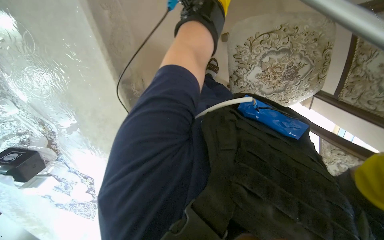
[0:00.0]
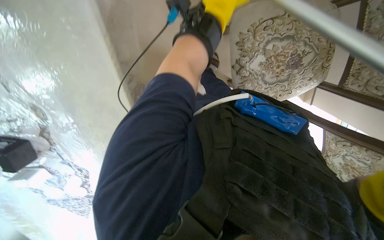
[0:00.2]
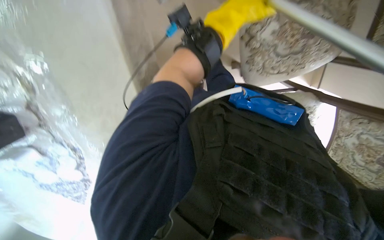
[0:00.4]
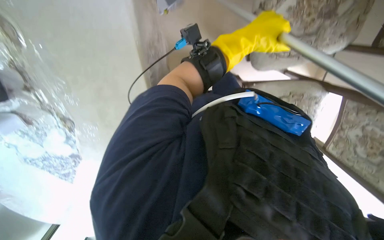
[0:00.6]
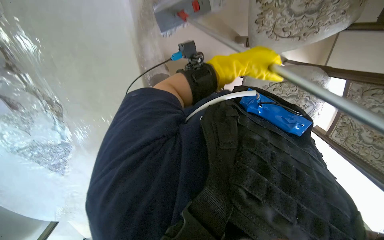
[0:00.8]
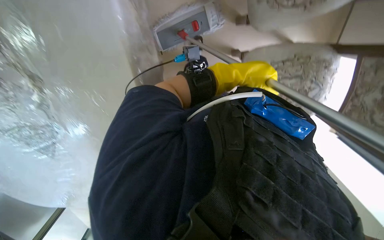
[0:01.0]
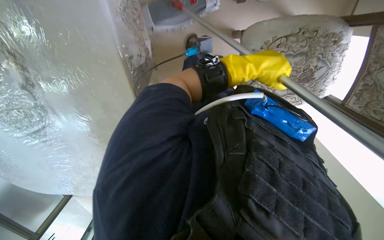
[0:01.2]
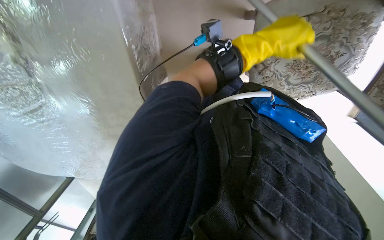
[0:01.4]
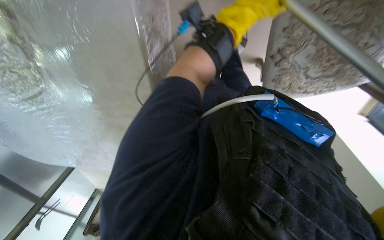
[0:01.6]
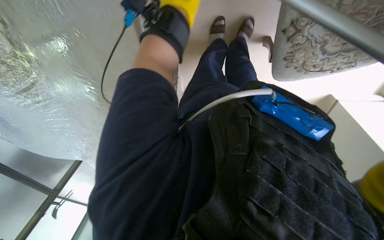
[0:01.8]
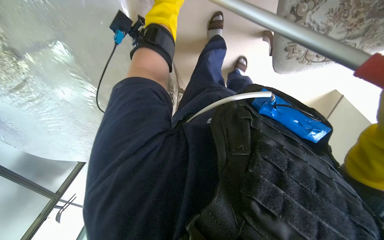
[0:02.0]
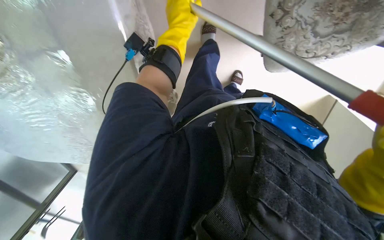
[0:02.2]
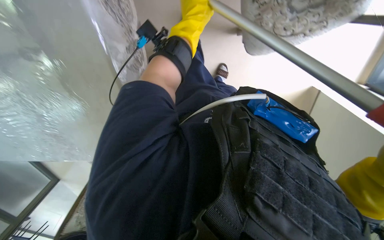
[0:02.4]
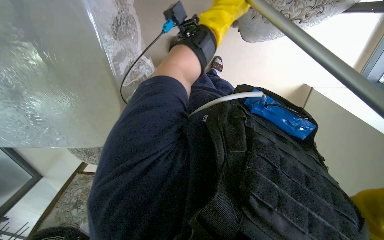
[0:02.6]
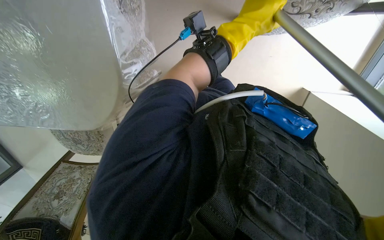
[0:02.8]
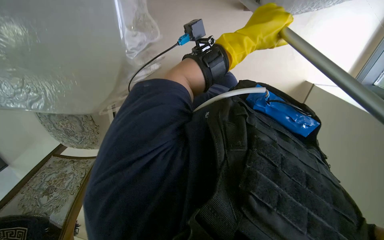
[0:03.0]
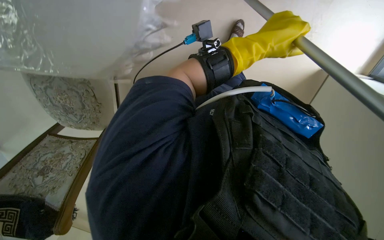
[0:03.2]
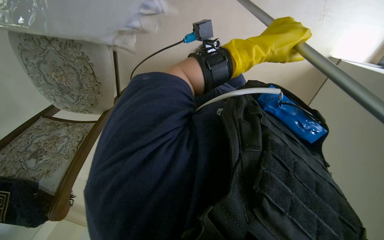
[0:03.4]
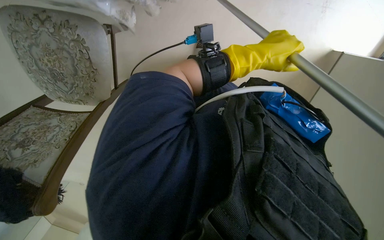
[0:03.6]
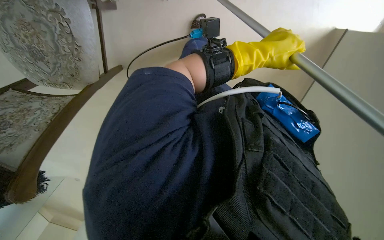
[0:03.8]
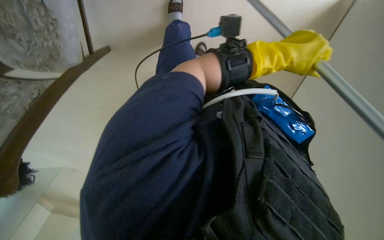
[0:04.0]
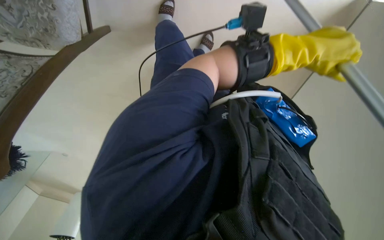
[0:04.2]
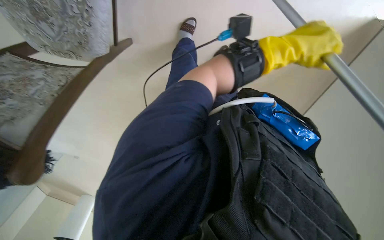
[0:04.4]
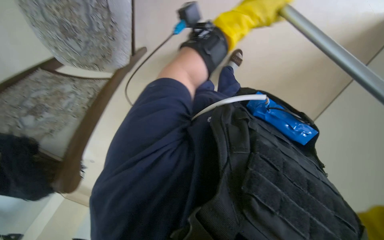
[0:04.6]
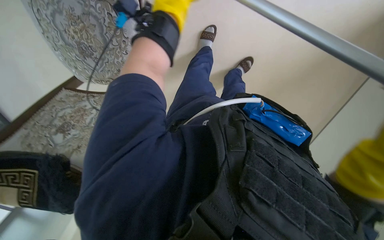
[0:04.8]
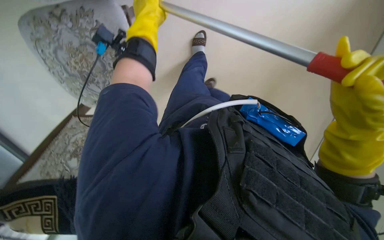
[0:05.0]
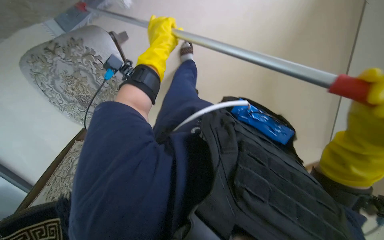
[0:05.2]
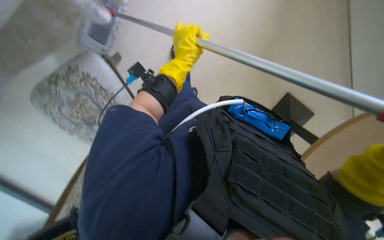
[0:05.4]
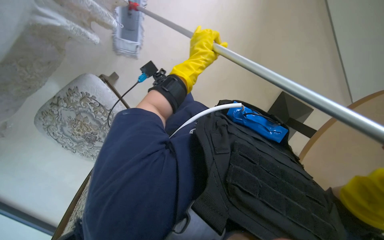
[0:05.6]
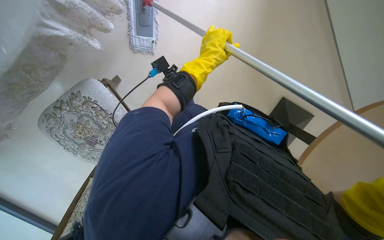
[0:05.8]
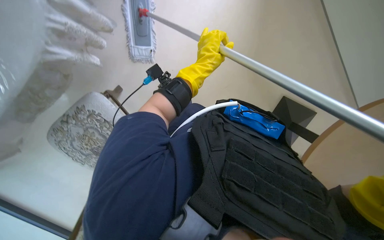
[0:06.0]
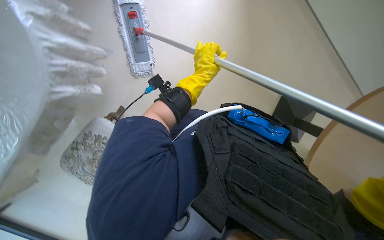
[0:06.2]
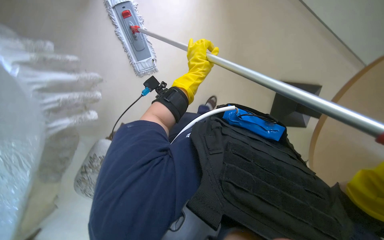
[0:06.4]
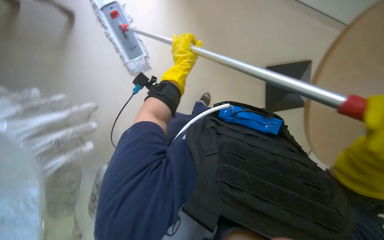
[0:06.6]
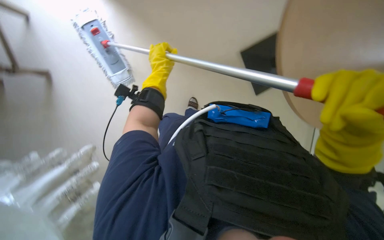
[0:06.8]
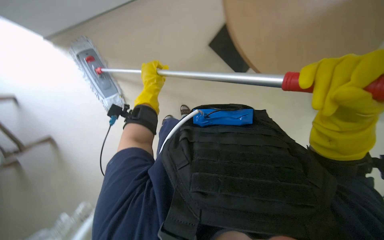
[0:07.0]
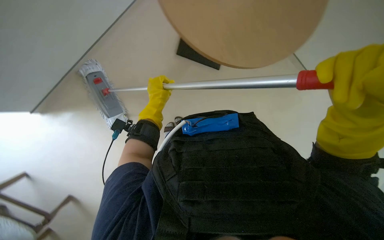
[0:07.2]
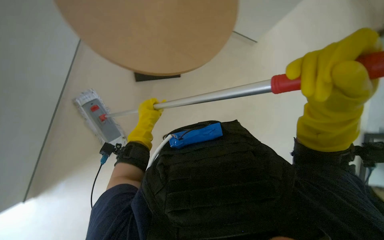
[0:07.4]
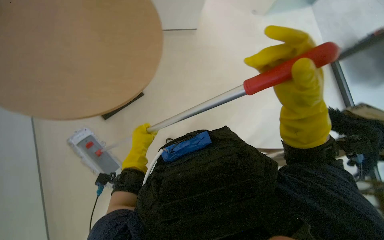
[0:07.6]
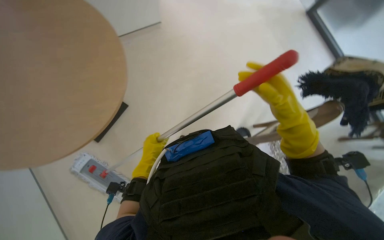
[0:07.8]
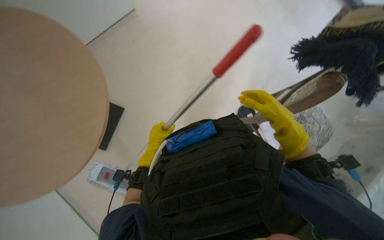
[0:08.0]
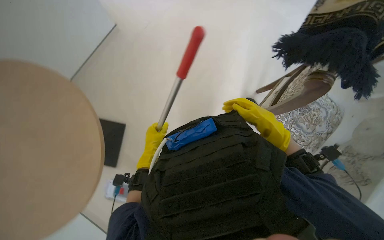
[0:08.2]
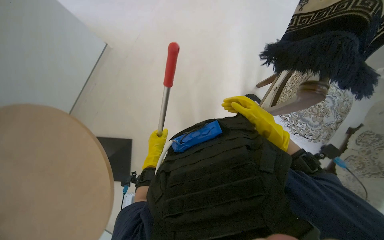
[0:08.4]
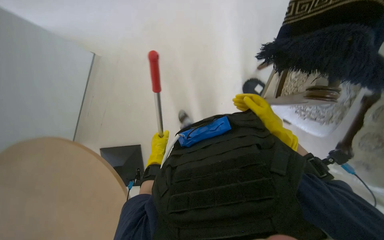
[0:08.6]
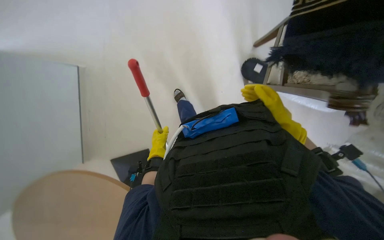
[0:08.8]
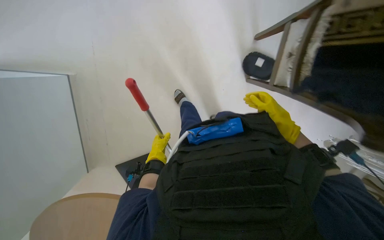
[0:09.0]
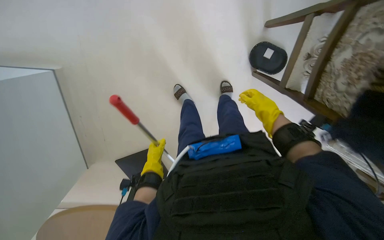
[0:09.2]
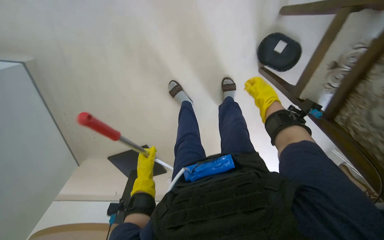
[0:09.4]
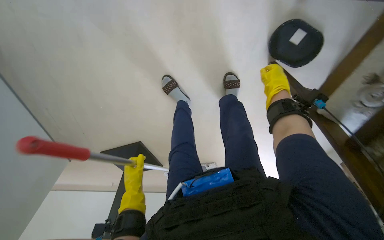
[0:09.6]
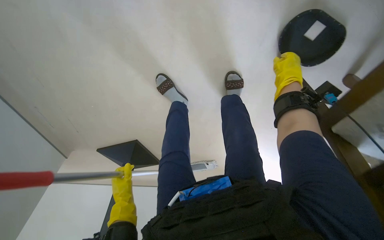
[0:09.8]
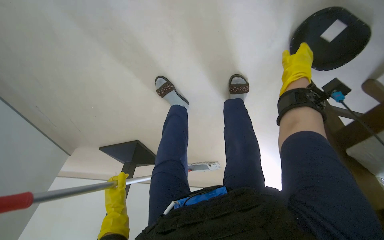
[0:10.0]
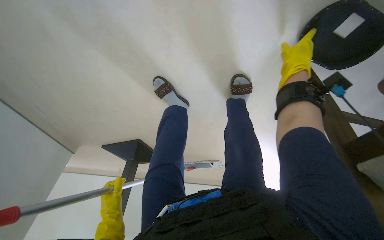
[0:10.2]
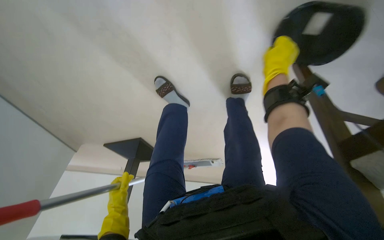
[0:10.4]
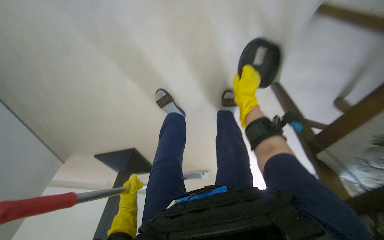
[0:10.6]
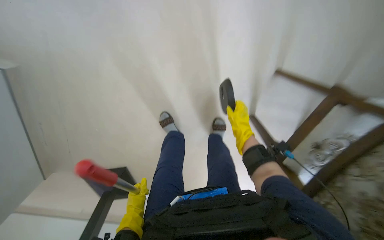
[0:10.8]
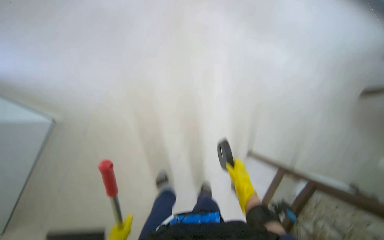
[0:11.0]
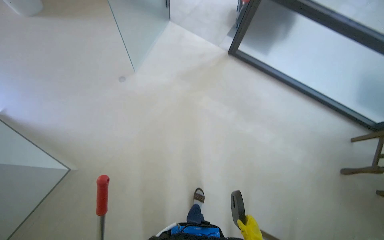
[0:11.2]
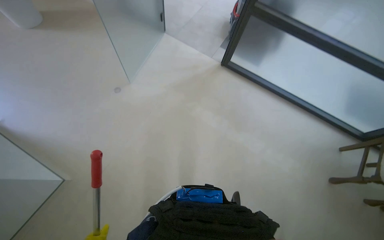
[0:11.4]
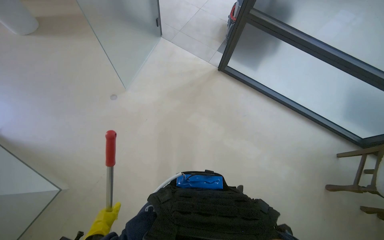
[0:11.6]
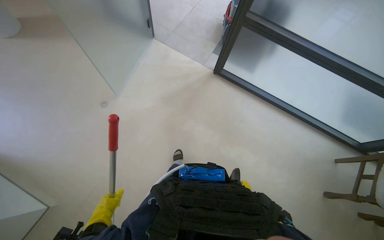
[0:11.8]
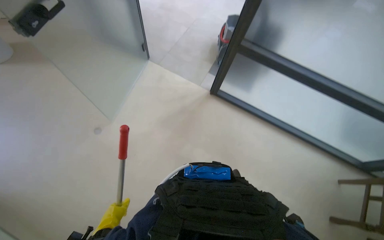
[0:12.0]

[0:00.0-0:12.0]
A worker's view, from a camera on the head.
Job: mopping floor.
The whole recording: Mopping the floor. The worker mops the floor with a mop, periodically dipping it into a bucket on a cleaning cart.
0:03.0 to 0:04.4: The camera pitches downward, by about 15 degrees.
0:04.4 to 0:06.0: The camera is aimed approximately 15 degrees further to the left. The view tilts roughly 10 degrees upward. The scene rotates counterclockwise by some 45 degrees.
0:06.0 to 0:07.6: The view tips upward by roughly 25 degrees. The scene rotates counterclockwise by about 45 degrees.
0:07.6 to 0:09.0: The camera pitches downward, by some 15 degrees. The scene rotates counterclockwise by approximately 40 degrees. The right hand travels farther from the camera and to the right by about 30 cm.
0:09.0 to 0:10.4: The wearer moves about 60 cm. The view tips downward by about 25 degrees.
0:10.4 to 0:12.0: The camera is carried about 80 cm. The view pans to the right by approximately 25 degrees. The wearer looks roughly 75 degrees further upward.

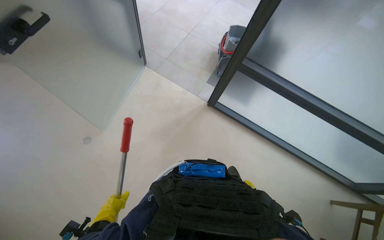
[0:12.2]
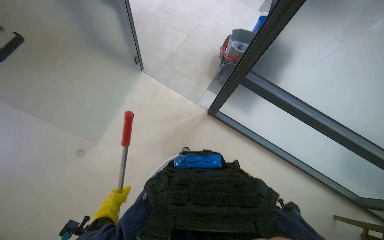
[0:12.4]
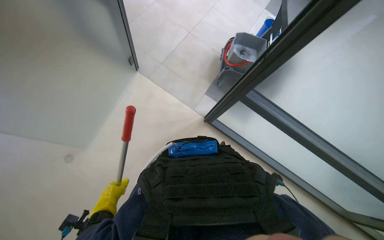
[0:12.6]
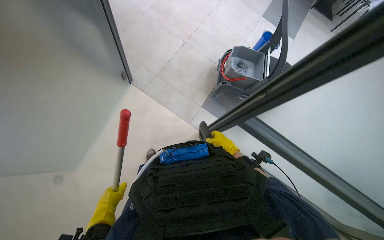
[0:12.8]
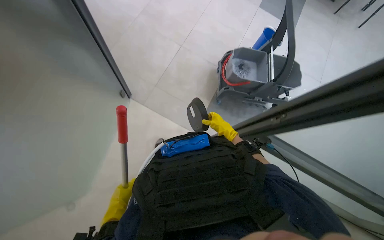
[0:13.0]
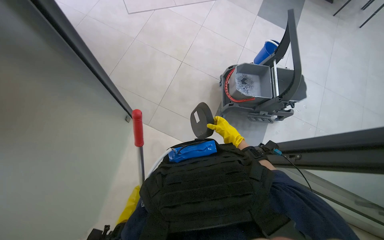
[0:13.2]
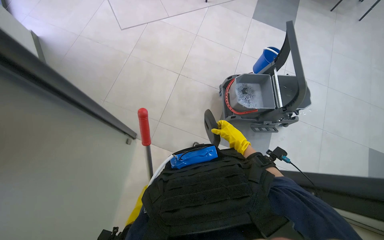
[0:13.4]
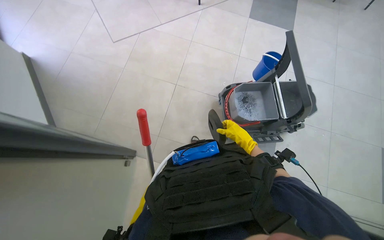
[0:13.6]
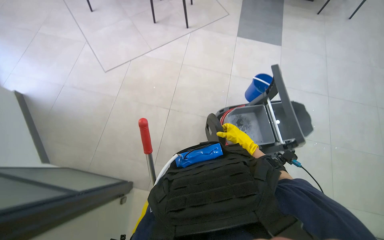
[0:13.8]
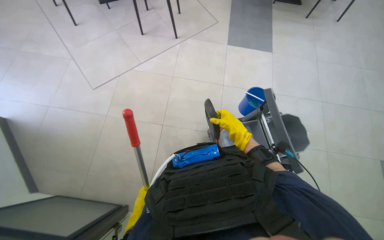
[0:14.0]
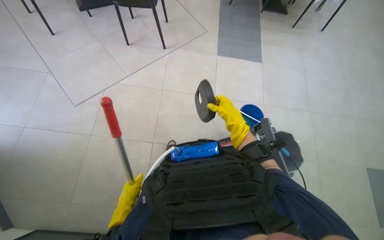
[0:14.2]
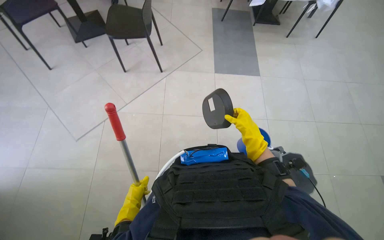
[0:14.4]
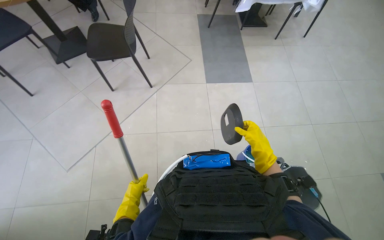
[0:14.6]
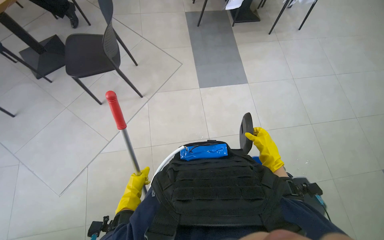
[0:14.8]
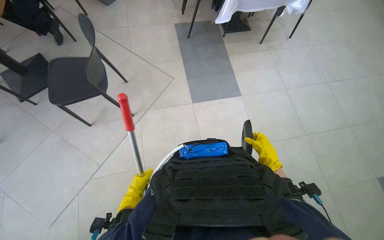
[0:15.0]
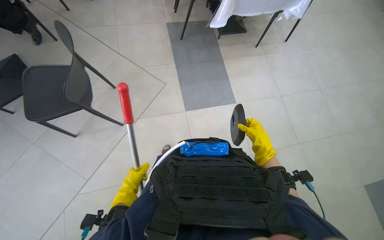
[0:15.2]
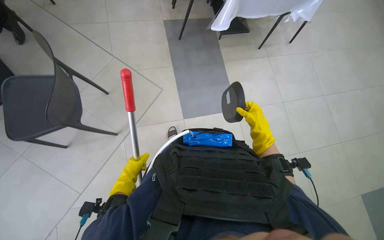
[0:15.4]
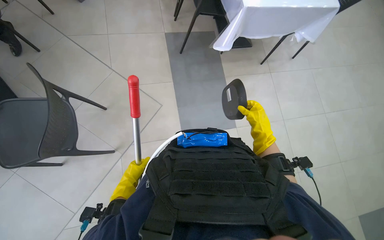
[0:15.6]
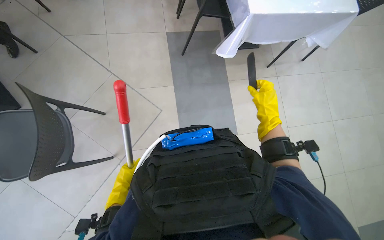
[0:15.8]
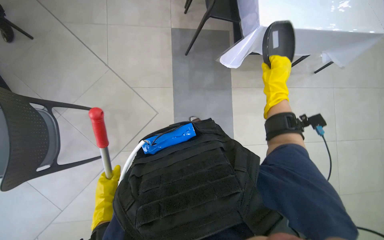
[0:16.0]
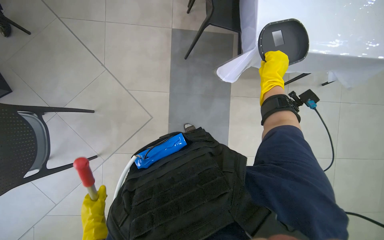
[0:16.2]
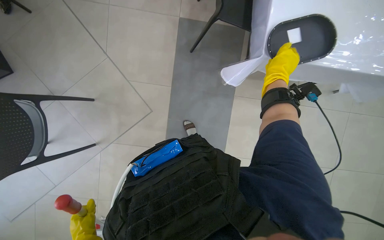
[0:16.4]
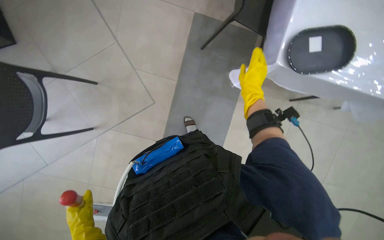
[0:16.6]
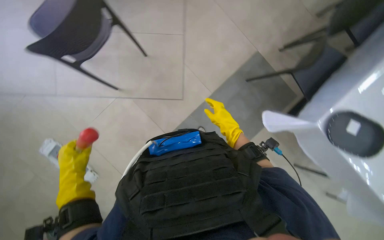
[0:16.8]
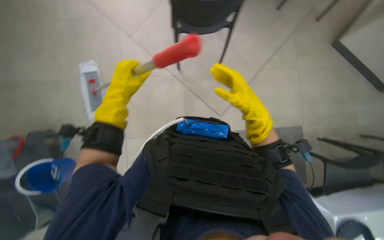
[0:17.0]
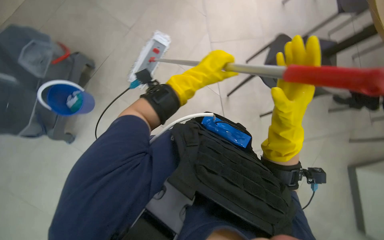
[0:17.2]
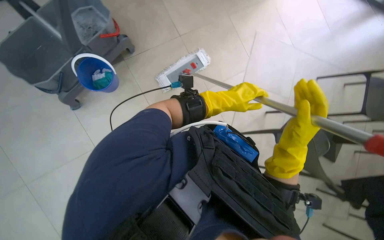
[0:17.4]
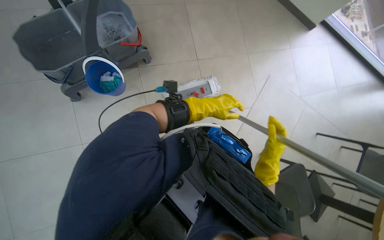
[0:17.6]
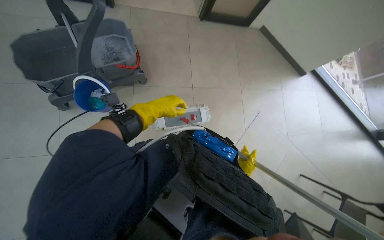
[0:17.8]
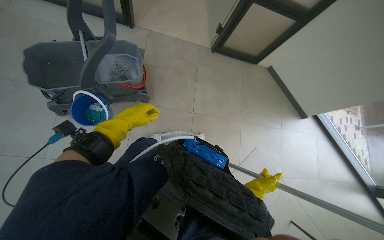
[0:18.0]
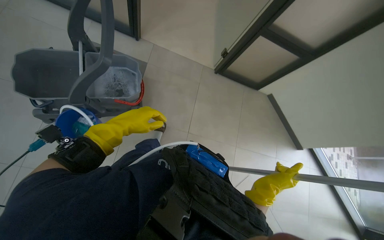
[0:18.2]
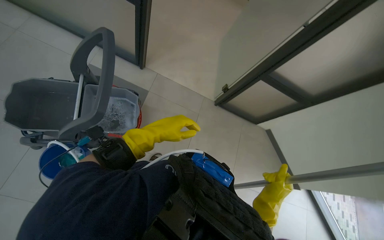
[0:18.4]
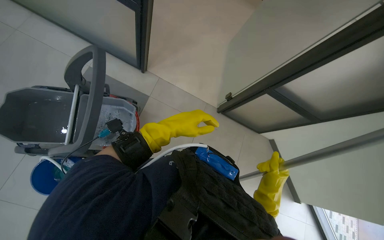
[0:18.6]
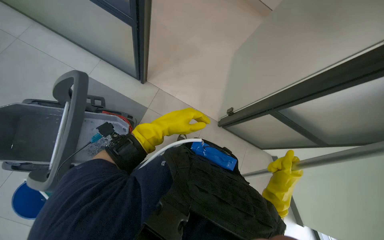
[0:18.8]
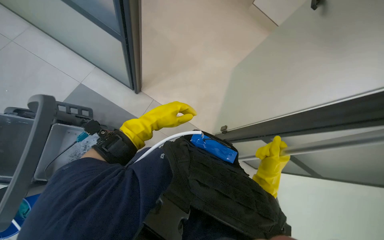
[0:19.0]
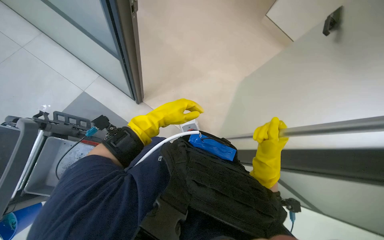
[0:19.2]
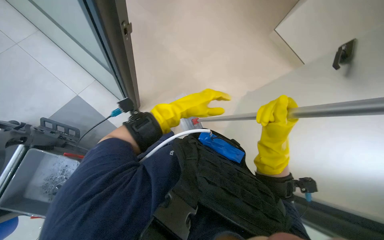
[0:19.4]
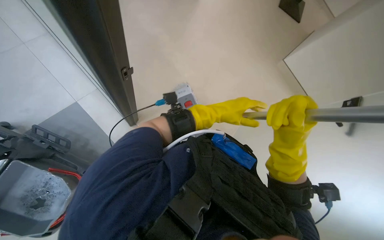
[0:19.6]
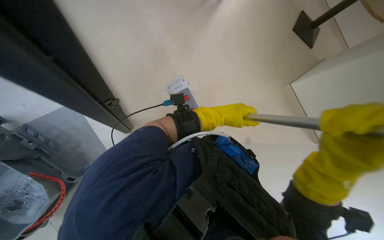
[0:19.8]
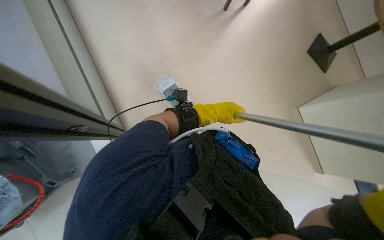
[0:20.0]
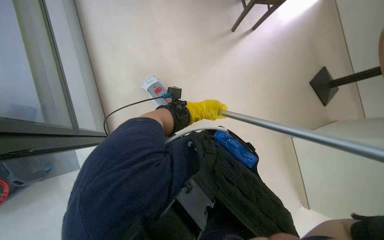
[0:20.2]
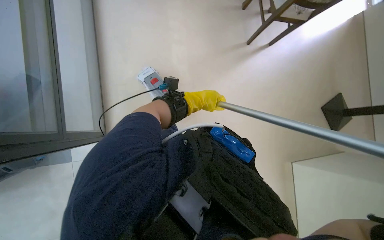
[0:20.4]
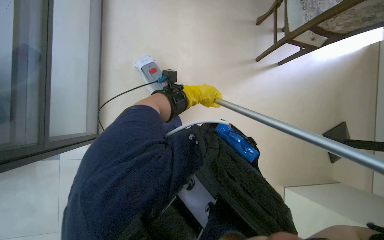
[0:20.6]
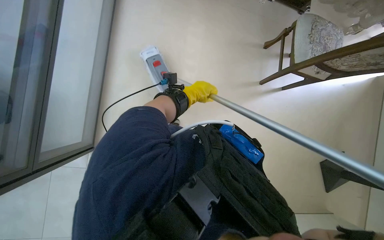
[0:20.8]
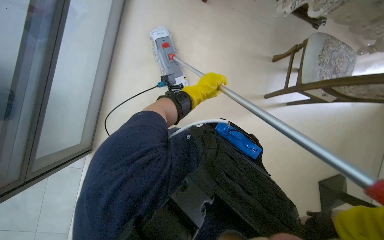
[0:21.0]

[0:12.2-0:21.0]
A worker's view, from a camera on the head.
Job: mopping floor.
The whole recording: Mopping the floor. The worker mops the floor with a mop, periodically dipping it into a bucket on a cleaning cart.
0:12.2 to 0:13.6: The camera travels approximately 80 cm.
0:13.6 to 0:15.2: The wearer moves about 1 m. The head rotates some 25 degrees to the right.
0:15.2 to 0:16.6: The head travels about 80 cm. The wearer looks roughly 15 degrees further downward.
0:16.6 to 0:18.0: The wearer looks about 25 degrees further upward. The scene turns some 60 degrees clockwise in the picture.
0:18.0 to 0:19.6: The head travels about 80 cm.
0:19.6 to 0:21.0: Everything in view rotates about 30 degrees clockwise. The left hand heads farther from the camera and to the left, covering roughly 15 cm.
